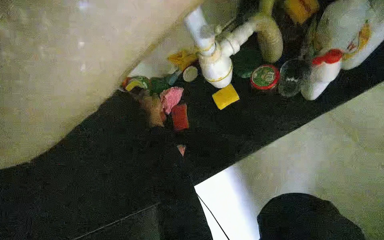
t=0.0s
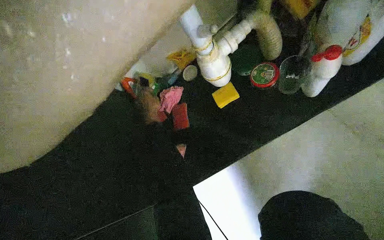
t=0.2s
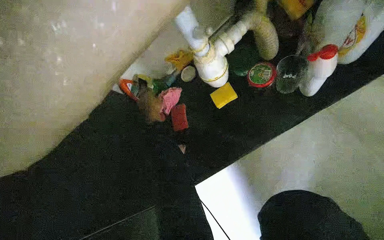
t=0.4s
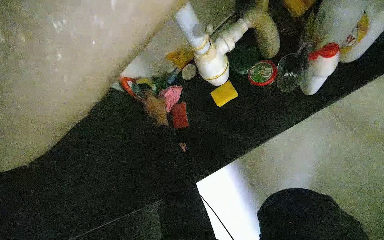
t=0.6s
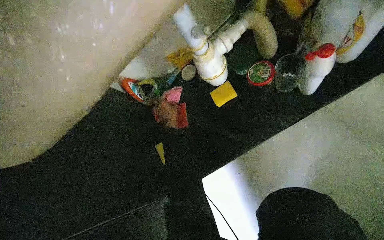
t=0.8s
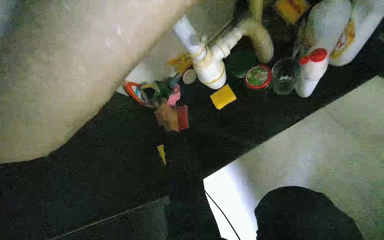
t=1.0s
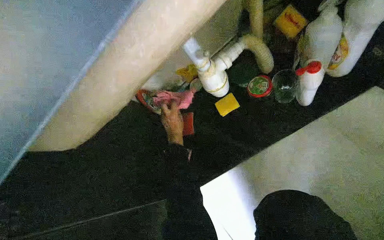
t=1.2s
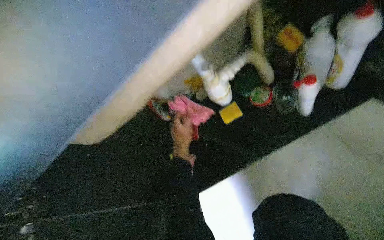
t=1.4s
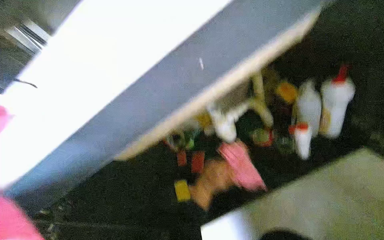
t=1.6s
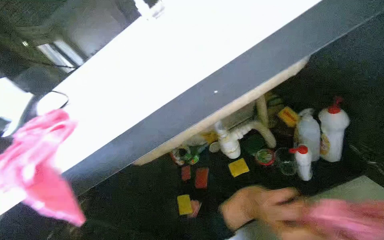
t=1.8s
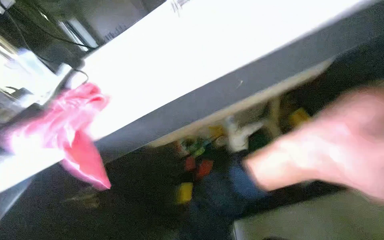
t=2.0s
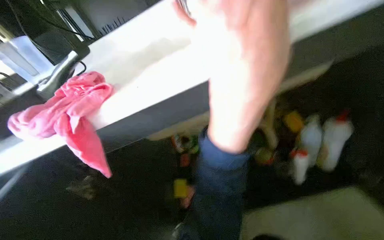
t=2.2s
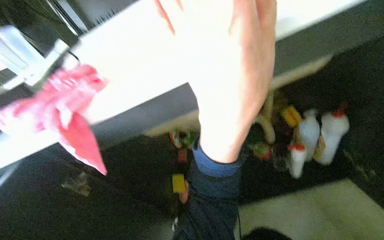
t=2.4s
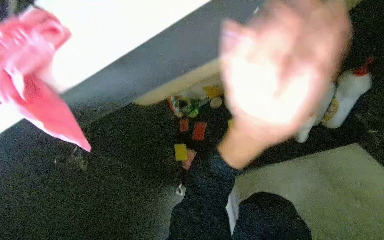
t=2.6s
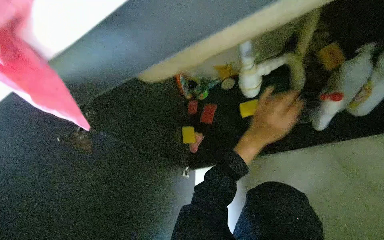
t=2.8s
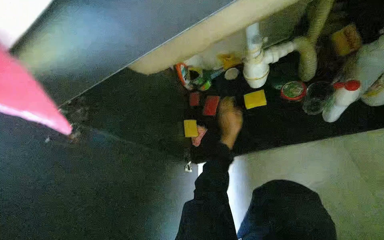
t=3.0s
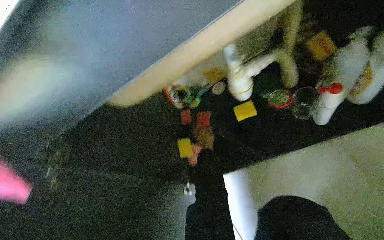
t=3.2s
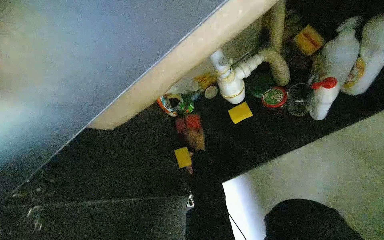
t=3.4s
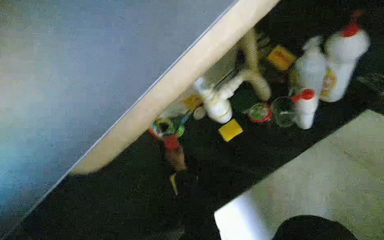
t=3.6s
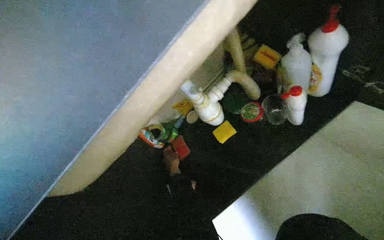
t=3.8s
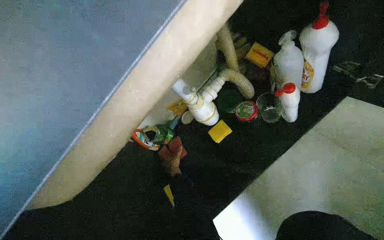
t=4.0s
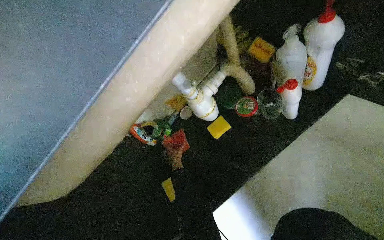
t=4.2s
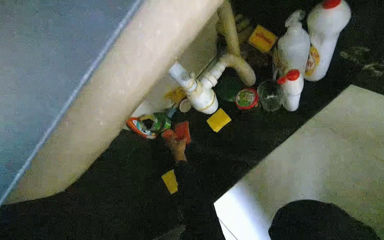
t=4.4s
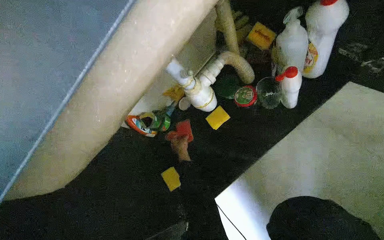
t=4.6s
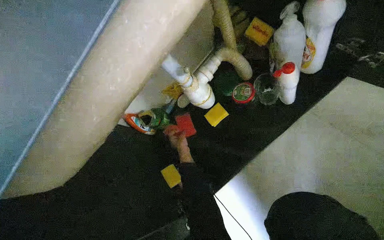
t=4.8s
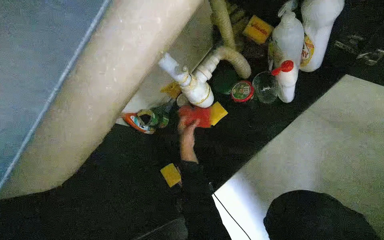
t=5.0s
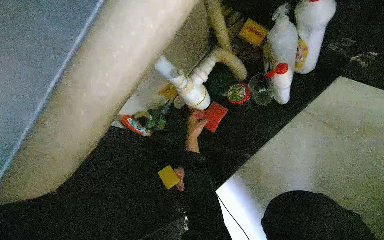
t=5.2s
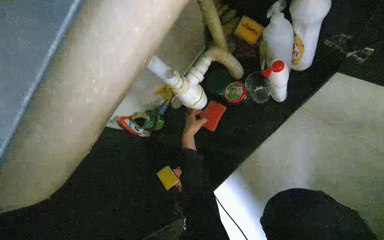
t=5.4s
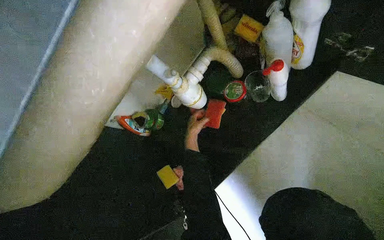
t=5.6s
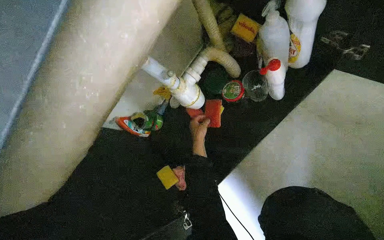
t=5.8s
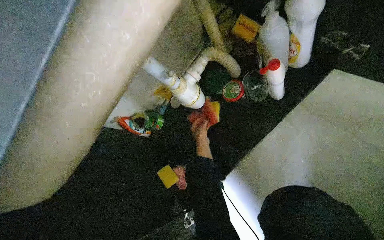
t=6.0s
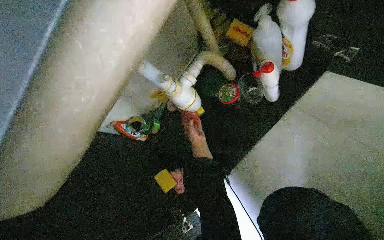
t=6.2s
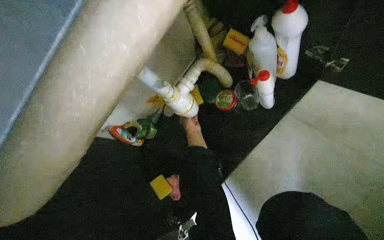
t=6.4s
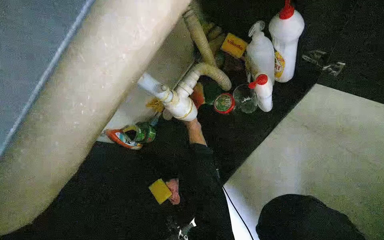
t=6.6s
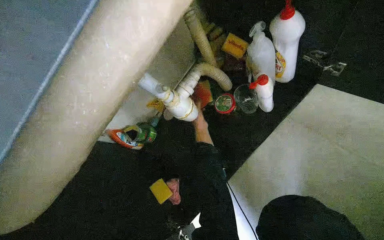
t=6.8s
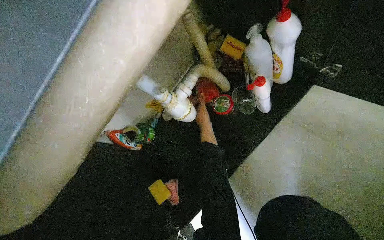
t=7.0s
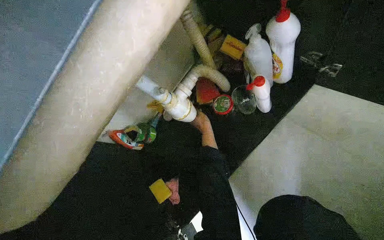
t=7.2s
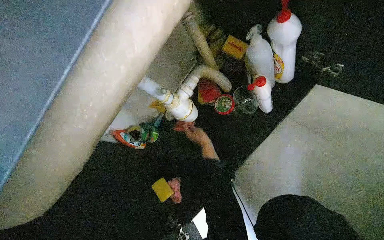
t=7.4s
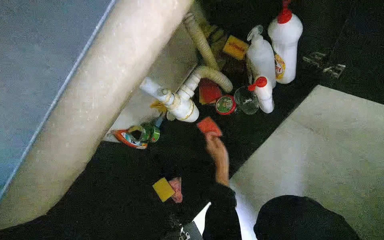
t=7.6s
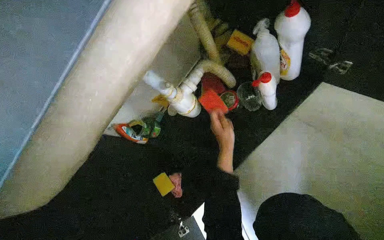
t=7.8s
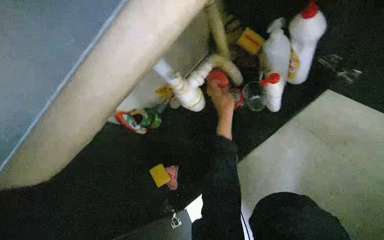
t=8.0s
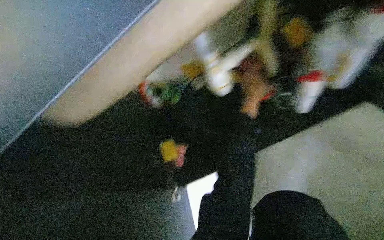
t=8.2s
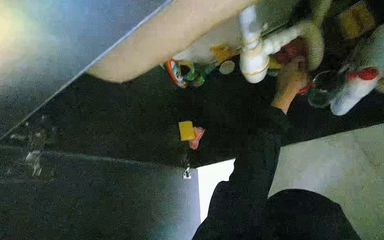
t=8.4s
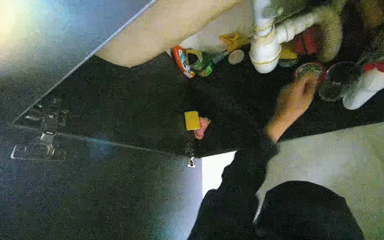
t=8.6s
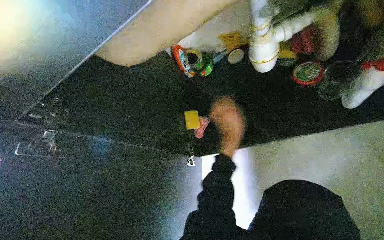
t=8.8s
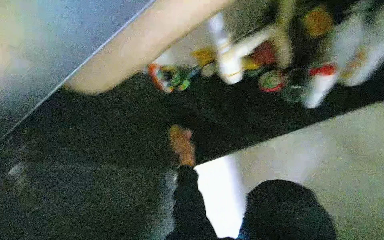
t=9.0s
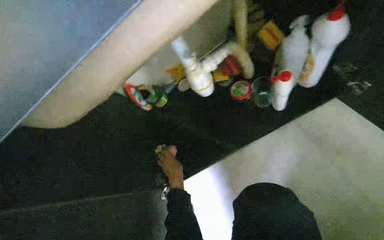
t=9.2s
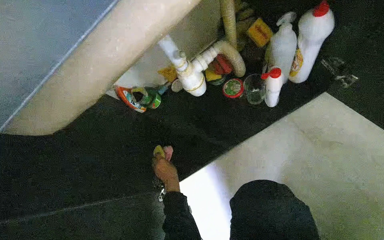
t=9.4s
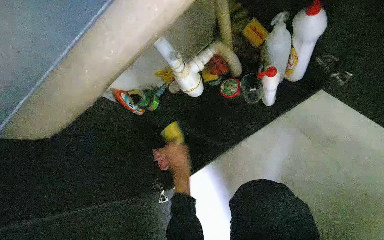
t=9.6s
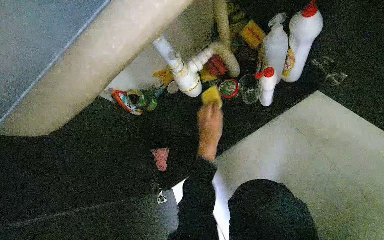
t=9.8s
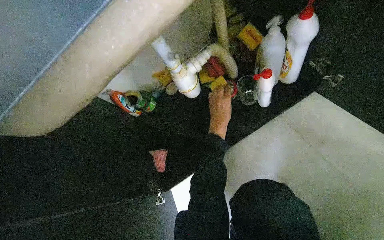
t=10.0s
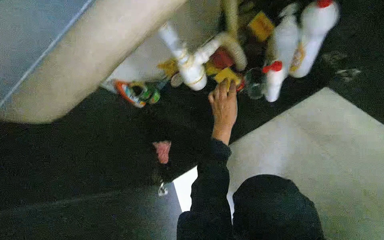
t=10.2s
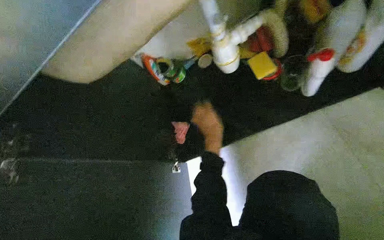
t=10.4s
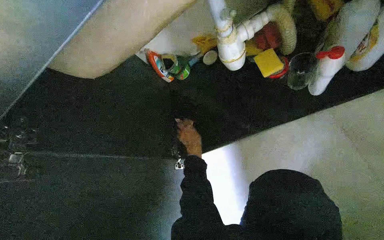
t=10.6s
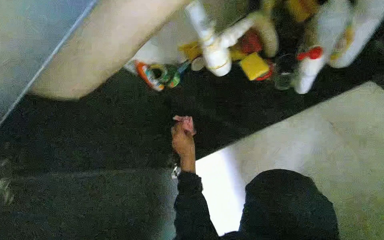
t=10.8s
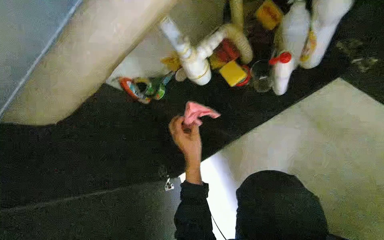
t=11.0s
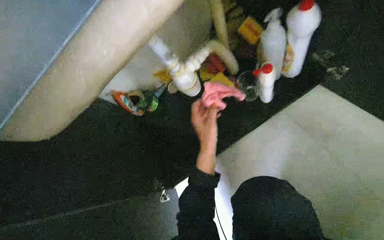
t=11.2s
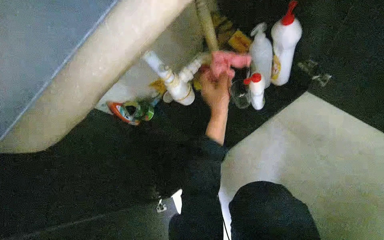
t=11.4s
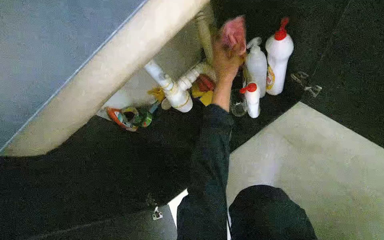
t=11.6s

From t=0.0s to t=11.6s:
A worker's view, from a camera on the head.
Job: cleaning kitchen.
The whole recording: Unloading items from under sink cabinet. The worker opens the cabinet doors and removes various cleaning supplies and kitchenware from under the sink.
From t=2.8s to t=4.4s: Everything in view rotates some 25 degrees counterclockwise.
From t=8.8s to t=10.2s: The head rotates some 20 degrees to the right. The right hand goes roughly 10 cm up the picture, and goes to the left and returns, roughly 10 cm each way.
From t=10.2s to t=11.6s: The right hand travels up the picture by some 25 cm.

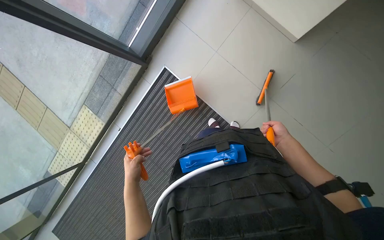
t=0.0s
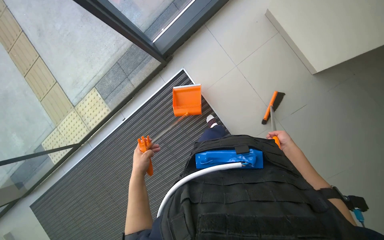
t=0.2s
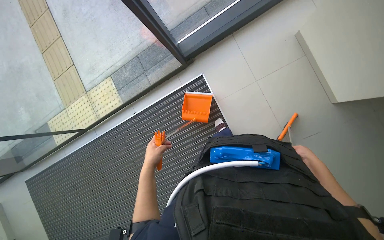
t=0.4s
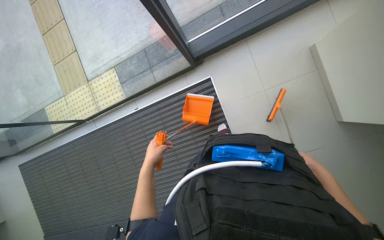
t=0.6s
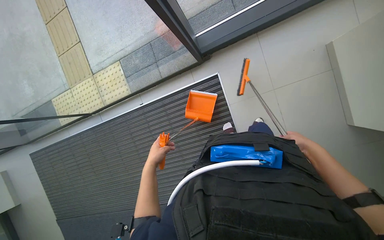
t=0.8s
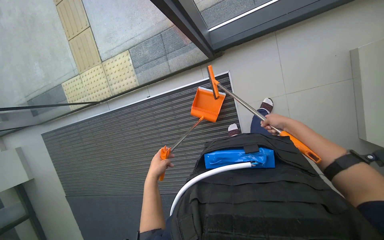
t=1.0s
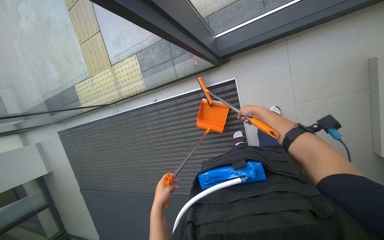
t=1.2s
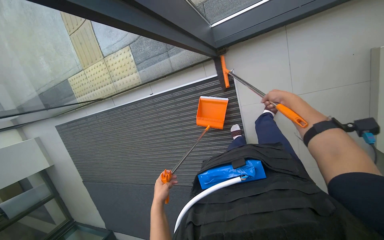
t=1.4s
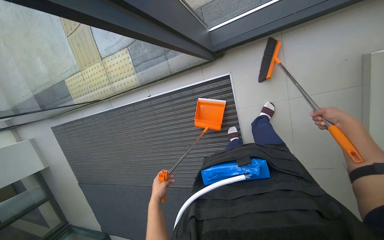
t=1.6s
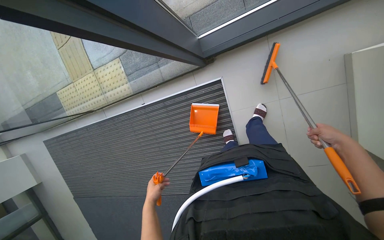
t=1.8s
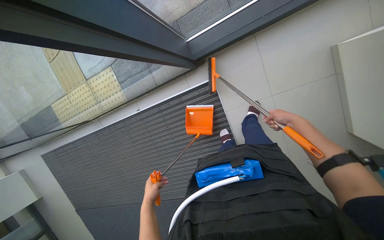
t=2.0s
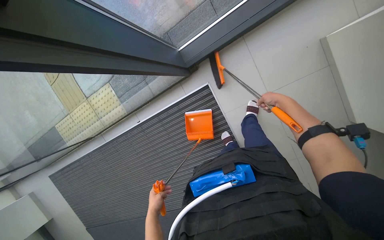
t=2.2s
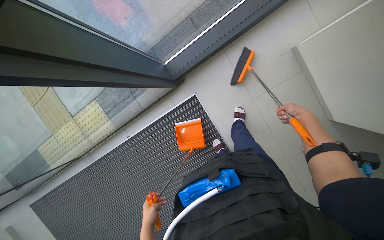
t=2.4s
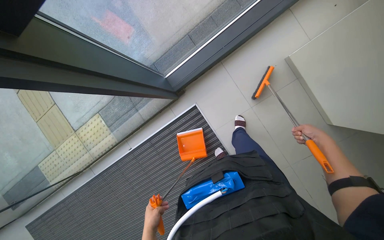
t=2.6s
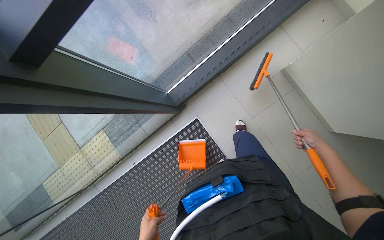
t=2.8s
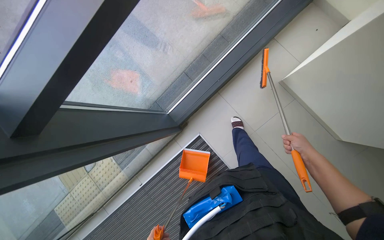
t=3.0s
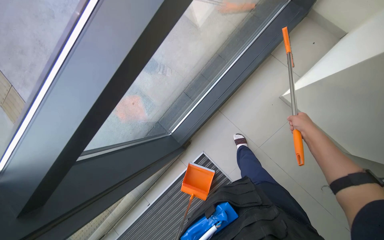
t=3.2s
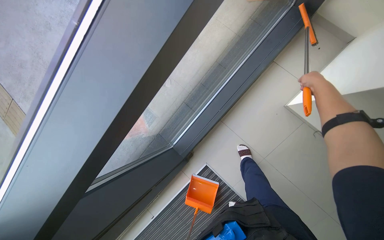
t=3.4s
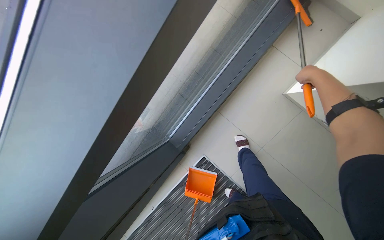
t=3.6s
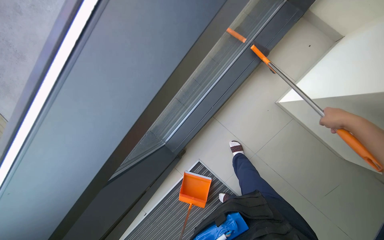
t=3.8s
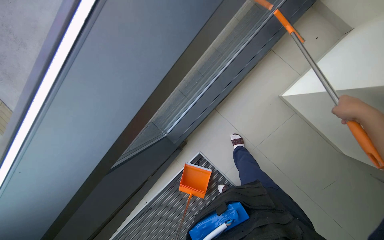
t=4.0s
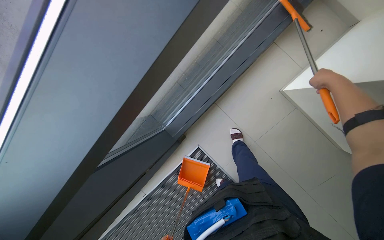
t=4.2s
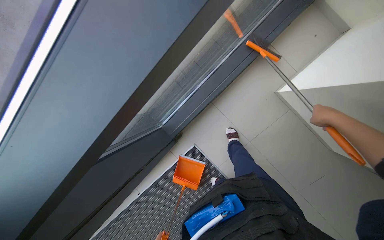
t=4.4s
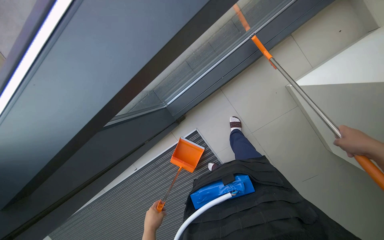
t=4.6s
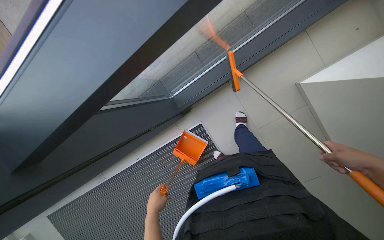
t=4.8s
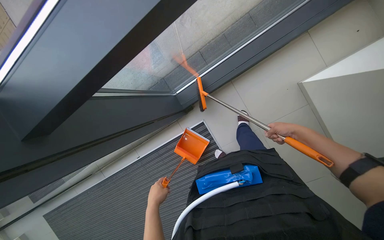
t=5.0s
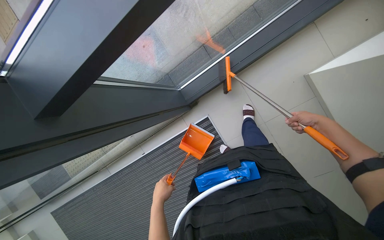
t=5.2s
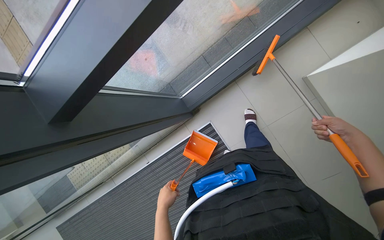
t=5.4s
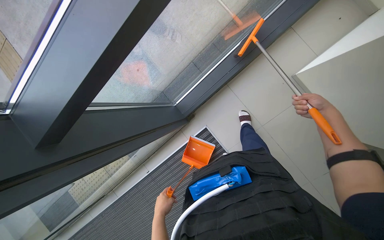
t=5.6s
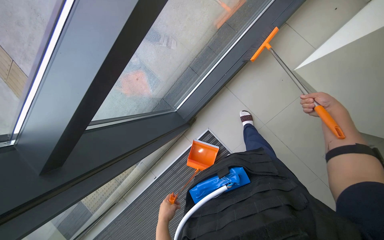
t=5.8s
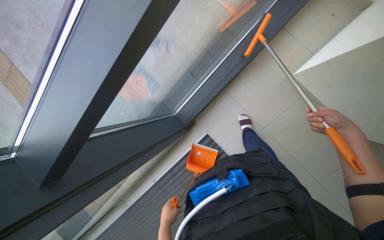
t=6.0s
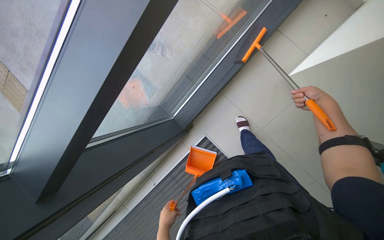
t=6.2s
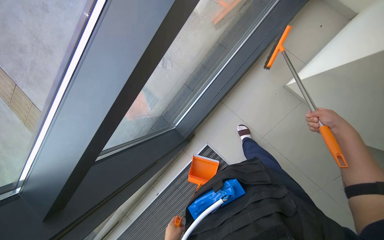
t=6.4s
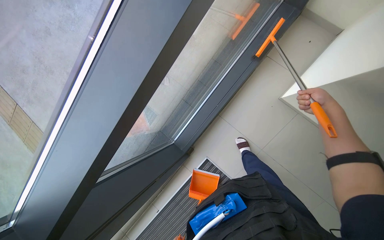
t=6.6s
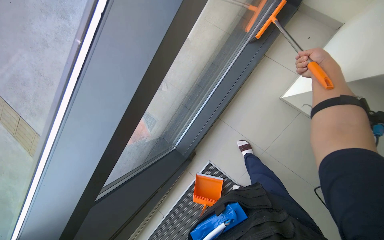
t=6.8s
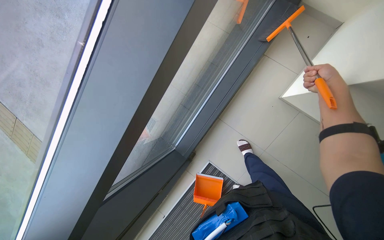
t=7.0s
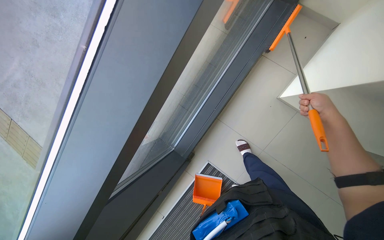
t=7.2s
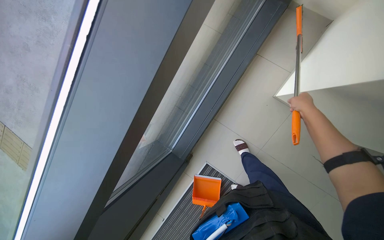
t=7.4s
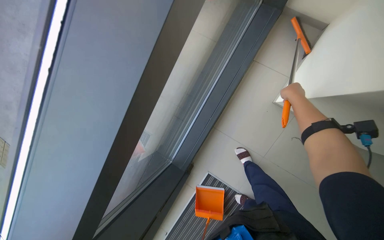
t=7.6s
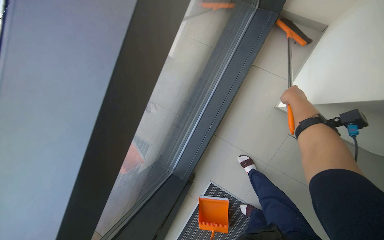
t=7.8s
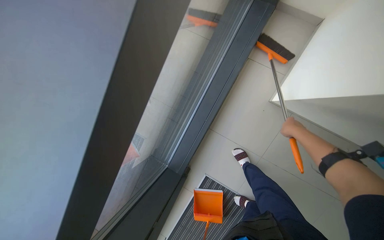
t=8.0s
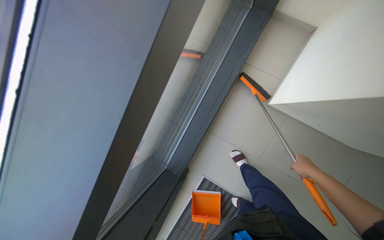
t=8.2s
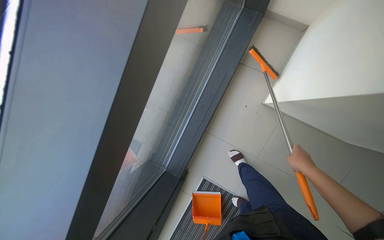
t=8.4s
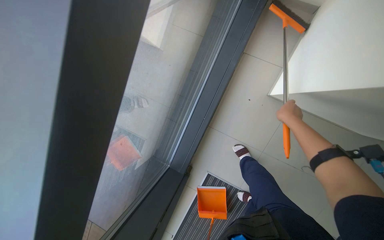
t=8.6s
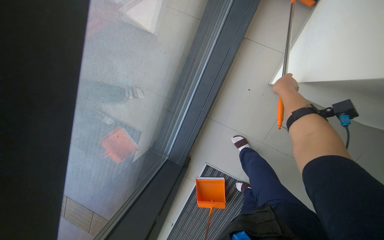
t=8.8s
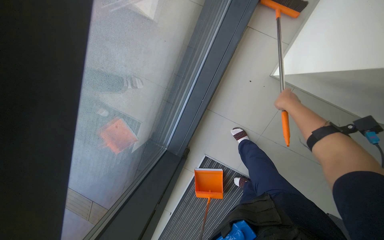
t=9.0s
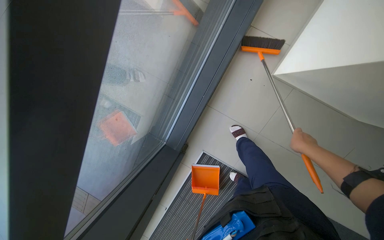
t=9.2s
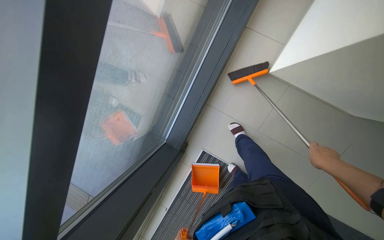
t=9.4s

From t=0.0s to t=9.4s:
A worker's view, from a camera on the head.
Job: sweeping floor.
The whole recording: Sweeping floor with dustpan. The worker sweeps debris from the floor using a long-handled brush and collects it with a dustpan.
From t=0.0s to t=1.6s: Everything in view rotates approximately 30 degrees clockwise.
From t=1.6s to t=3.2s: The view tips upward by approximately 30 degrees. The scene rotates counterclockwise by about 30 degrees.
From t=3.2s to t=4.8s: The right hand swings up and down the picture, approximately 25 cm each way, with 3 reversals.
From t=4.8s to t=6.2s: The right hand goes up and down the picture, about 15 cm each way, reversing 2 times.
From t=6.2s to t=7.8s: The view tilts some 20 degrees upward. The right hand moves up and down the picture over approximately 20 cm, changing direction 2 times.
From t=7.8s to t=9.4s: The camera pitches downward, by approximately 15 degrees. The right hand goes up and down the picture, about 25 cm each way, reversing 2 times.
